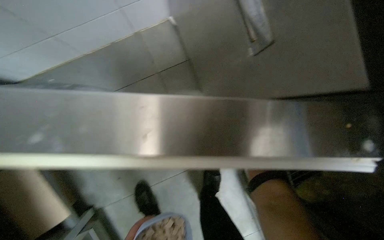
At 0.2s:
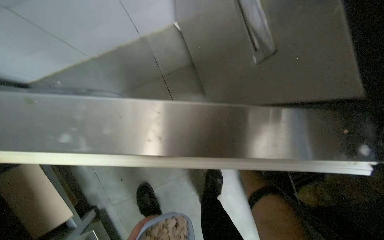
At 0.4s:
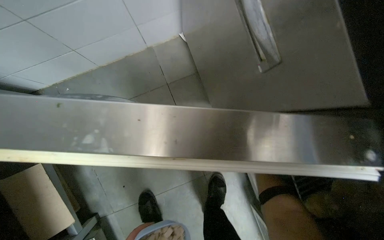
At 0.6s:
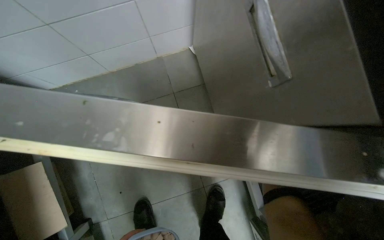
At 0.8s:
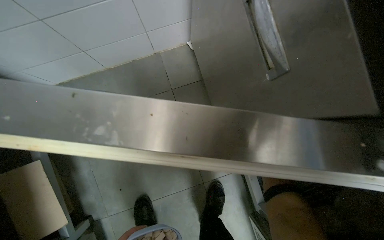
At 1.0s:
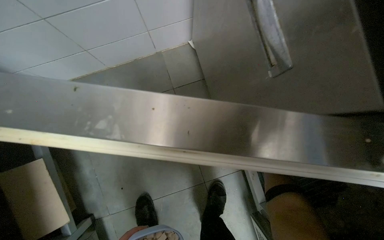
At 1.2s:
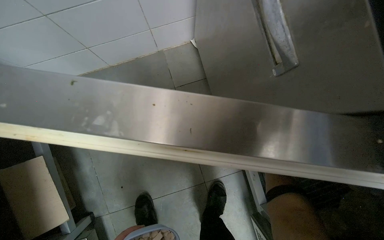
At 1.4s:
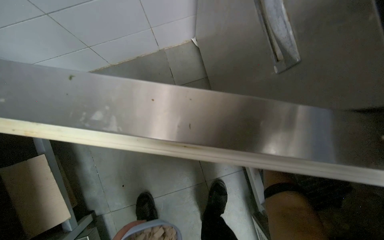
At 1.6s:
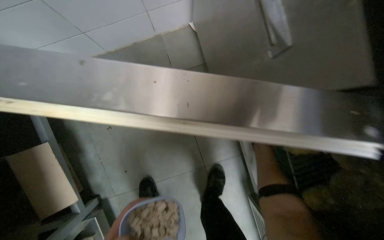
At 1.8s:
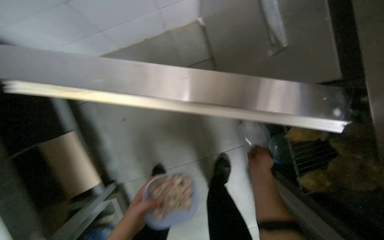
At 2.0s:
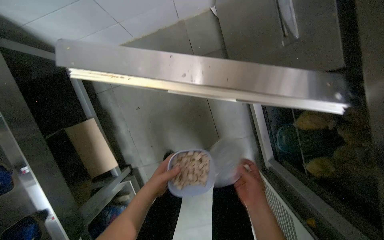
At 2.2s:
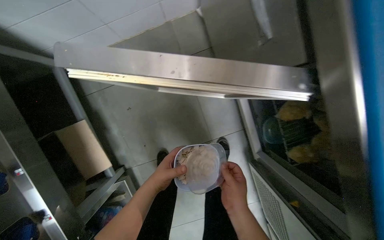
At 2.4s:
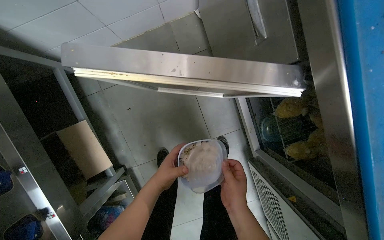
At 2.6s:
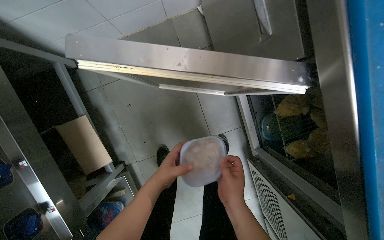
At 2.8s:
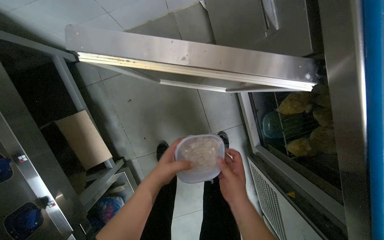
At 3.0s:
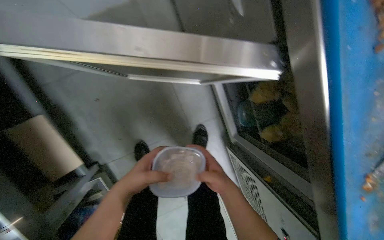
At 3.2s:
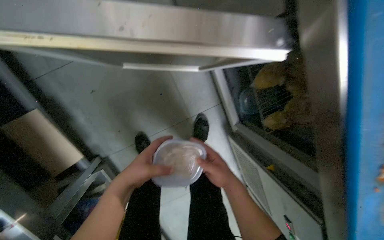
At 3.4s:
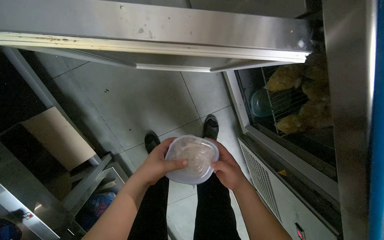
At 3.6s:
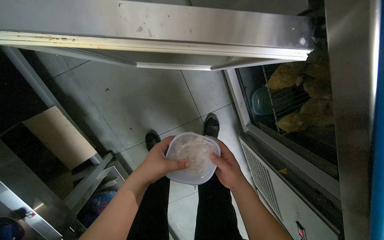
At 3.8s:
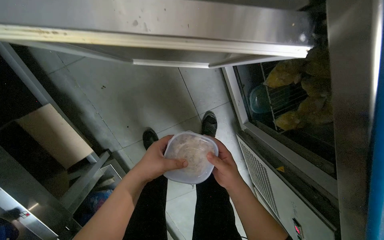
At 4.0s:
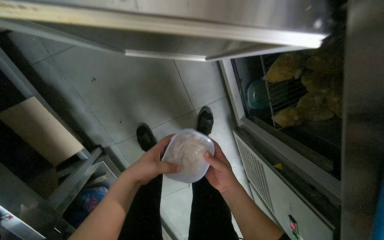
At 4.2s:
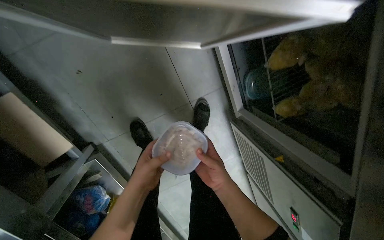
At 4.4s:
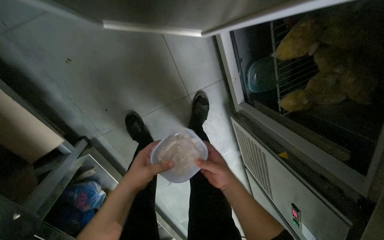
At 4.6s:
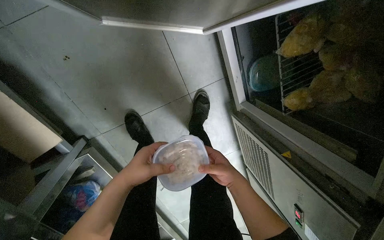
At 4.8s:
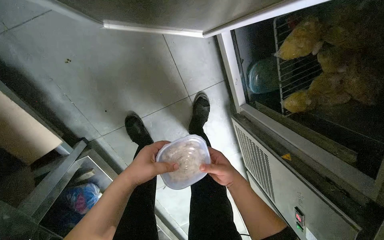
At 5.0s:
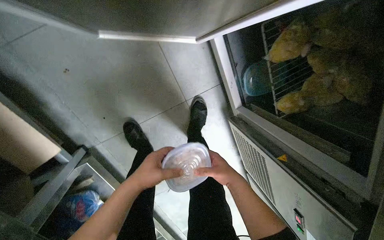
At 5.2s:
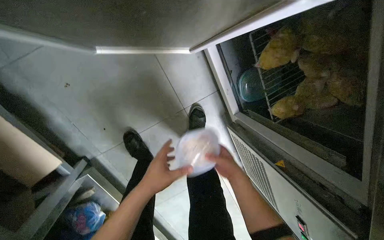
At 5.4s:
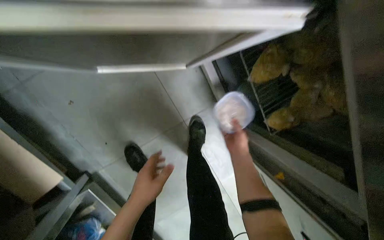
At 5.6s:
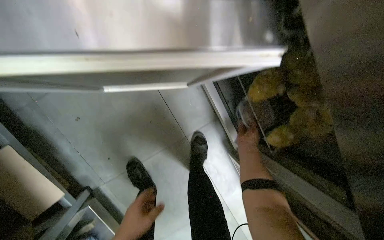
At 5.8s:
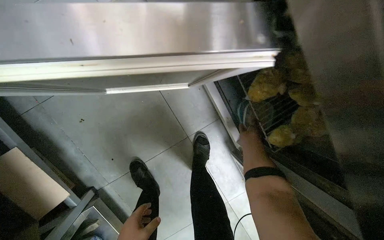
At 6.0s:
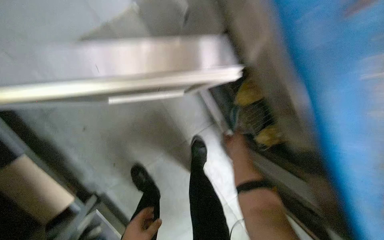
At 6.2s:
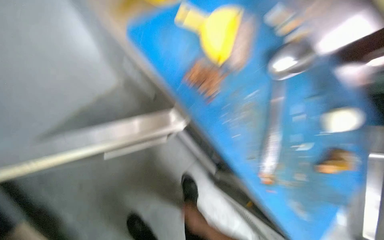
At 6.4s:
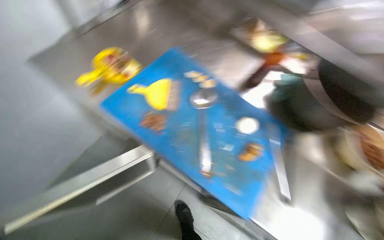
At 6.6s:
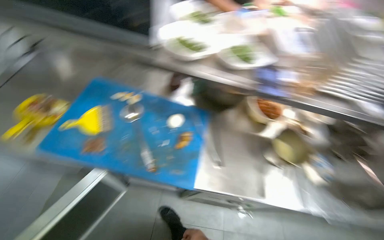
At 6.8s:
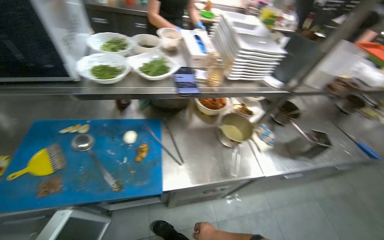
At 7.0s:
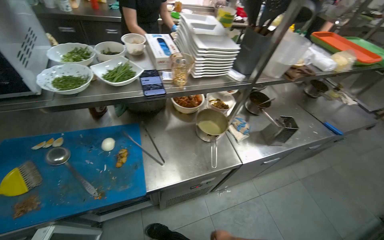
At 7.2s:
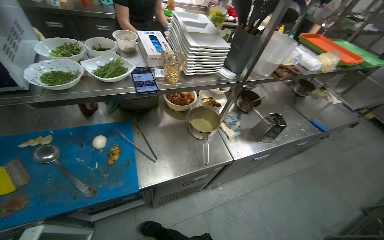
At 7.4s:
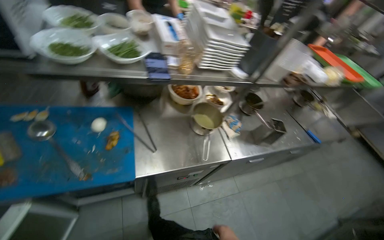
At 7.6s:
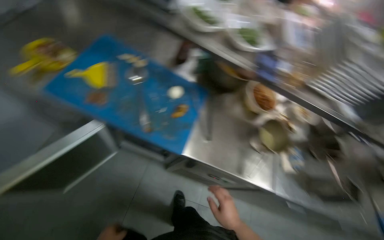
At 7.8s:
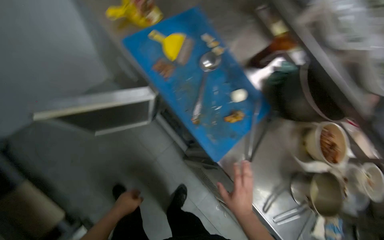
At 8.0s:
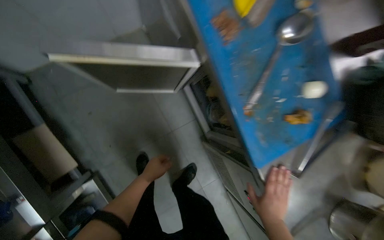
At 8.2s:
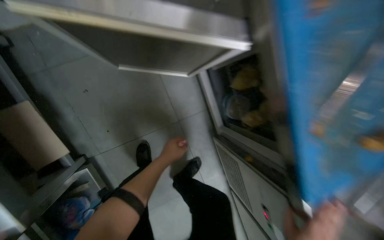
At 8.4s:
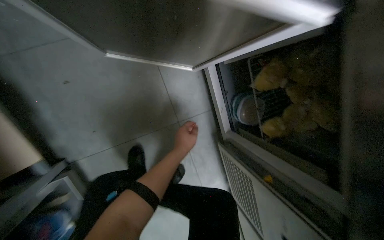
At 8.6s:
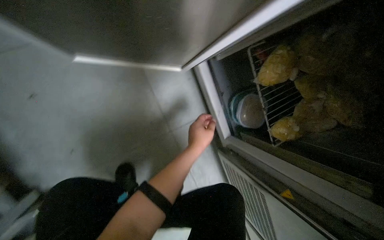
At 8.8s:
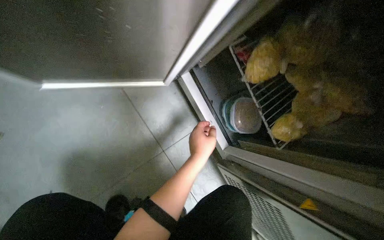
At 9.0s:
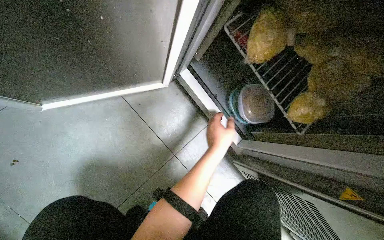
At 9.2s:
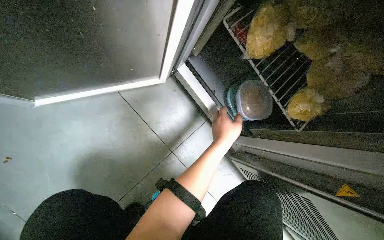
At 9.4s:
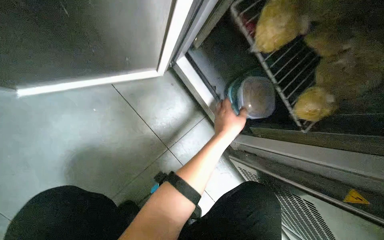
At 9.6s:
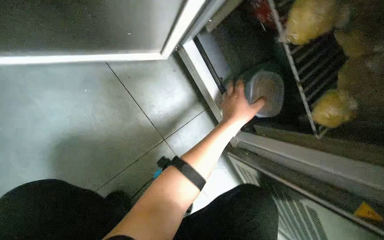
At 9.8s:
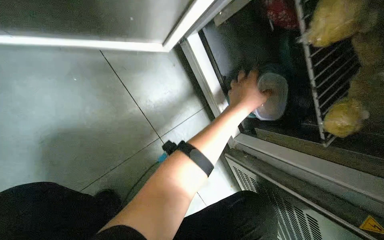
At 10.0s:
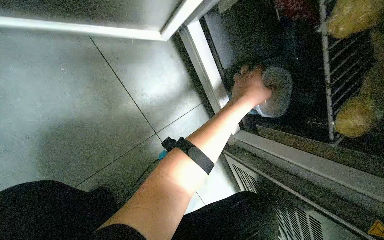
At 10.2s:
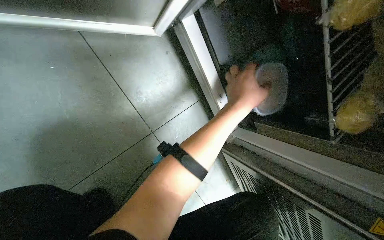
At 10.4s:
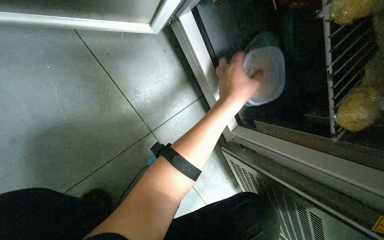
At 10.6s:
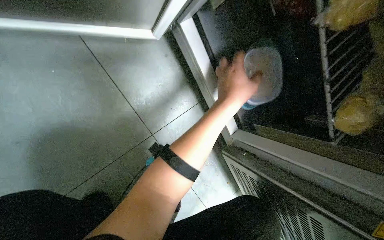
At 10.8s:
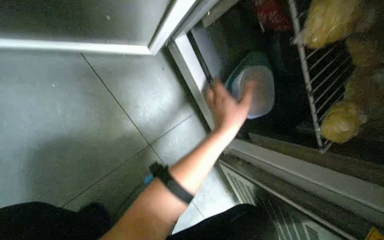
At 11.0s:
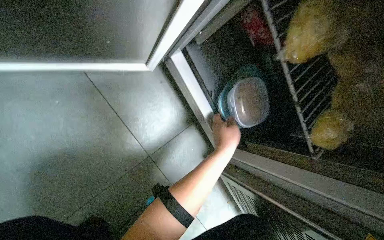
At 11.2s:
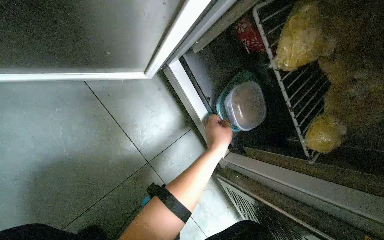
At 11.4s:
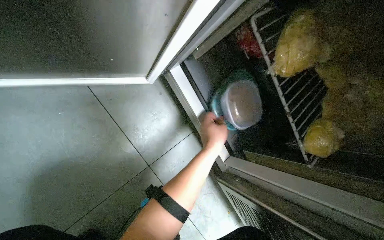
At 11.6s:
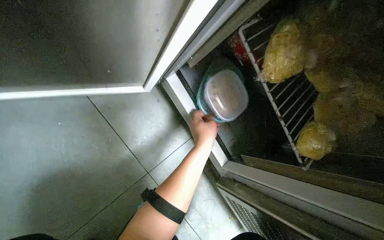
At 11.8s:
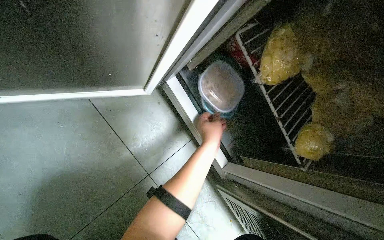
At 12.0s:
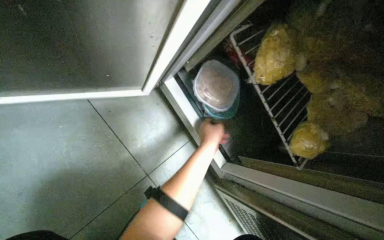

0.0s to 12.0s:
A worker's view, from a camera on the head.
Job: cooking food.
The whole recording: Adding ingredients to pan for cooking. The worker adds various ingredients from containers and bags into a pan on the stove for cooking.
3.0s to 4.4s: The view tilts about 15 degrees downward.
4.4s to 6.0s: The camera pitches upward, by roughly 15 degrees. The right hand goes roughly 30 cm up the picture, to the right and farther from the camera.
6.0s to 7.6s: The wearer moves roughly 50 cm. The wearer's head swings roughly 35 degrees to the right. The camera pitches upward, by about 25 degrees.
7.6s to 9.0s: The wearer moves roughly 80 cm. The wearer's head swings approximately 30 degrees to the left. The view tilts approximately 15 degrees downward.
9.0s to 10.4s: The left hand heads up the picture, covering roughly 10 cm.
10.4s to 12.0s: The wearer looks roughly 15 degrees further upward.

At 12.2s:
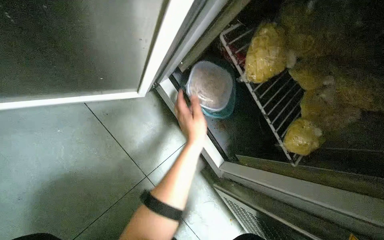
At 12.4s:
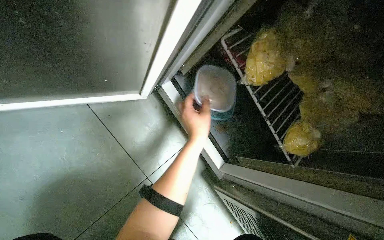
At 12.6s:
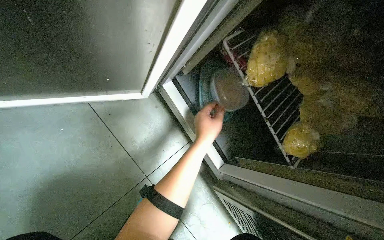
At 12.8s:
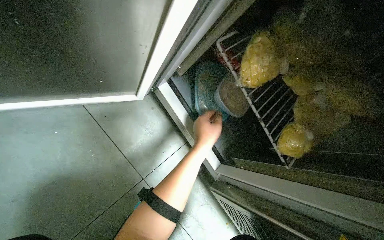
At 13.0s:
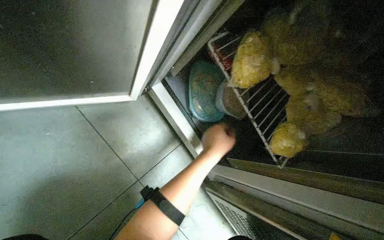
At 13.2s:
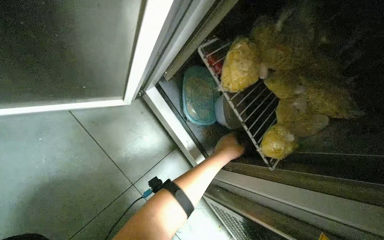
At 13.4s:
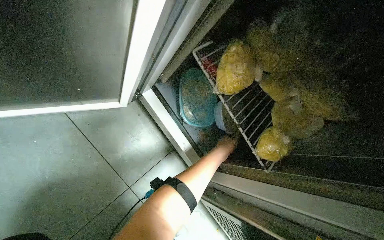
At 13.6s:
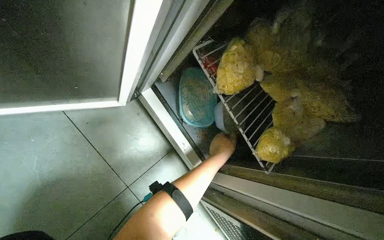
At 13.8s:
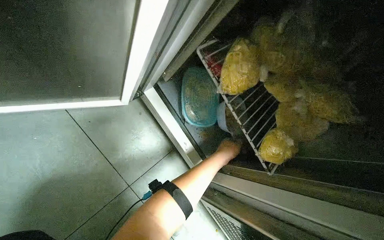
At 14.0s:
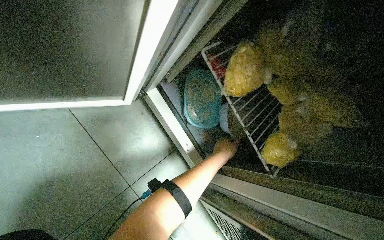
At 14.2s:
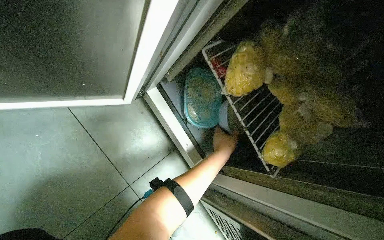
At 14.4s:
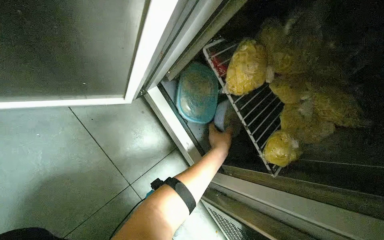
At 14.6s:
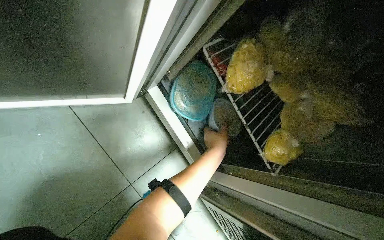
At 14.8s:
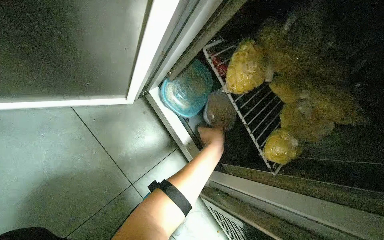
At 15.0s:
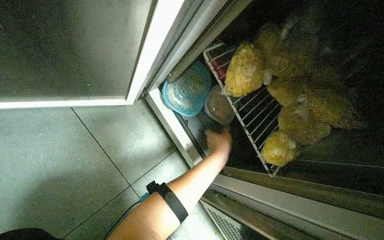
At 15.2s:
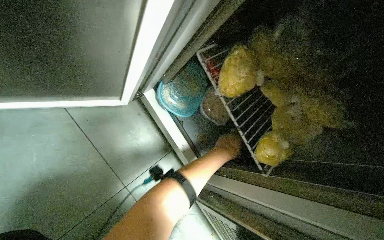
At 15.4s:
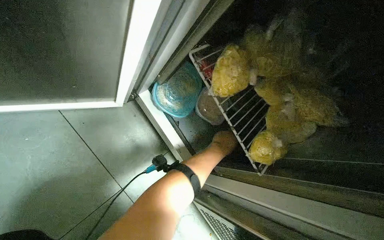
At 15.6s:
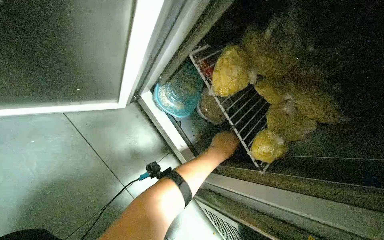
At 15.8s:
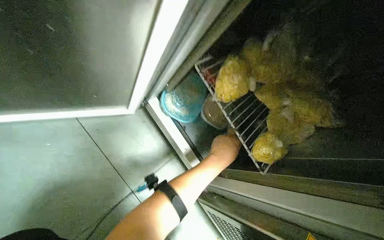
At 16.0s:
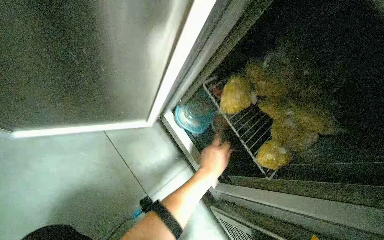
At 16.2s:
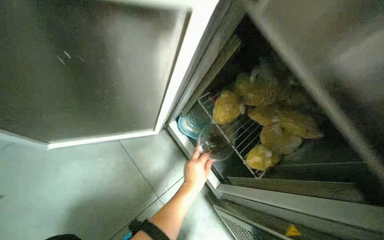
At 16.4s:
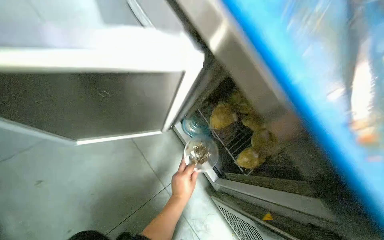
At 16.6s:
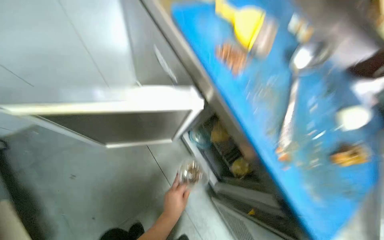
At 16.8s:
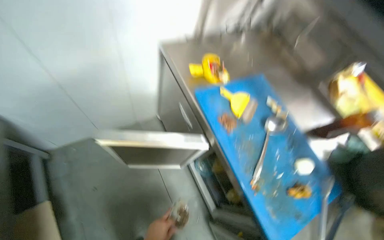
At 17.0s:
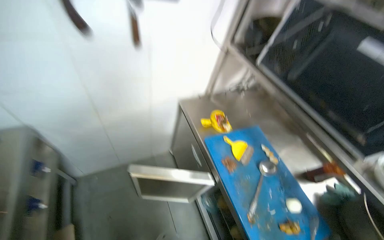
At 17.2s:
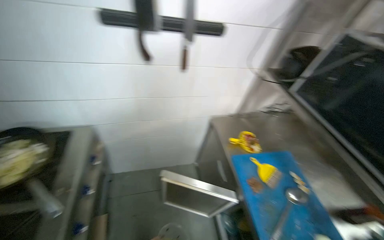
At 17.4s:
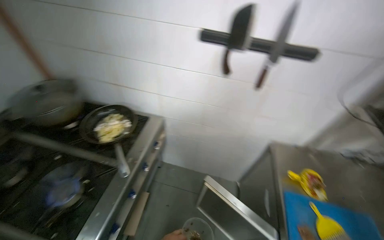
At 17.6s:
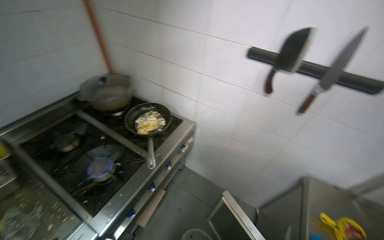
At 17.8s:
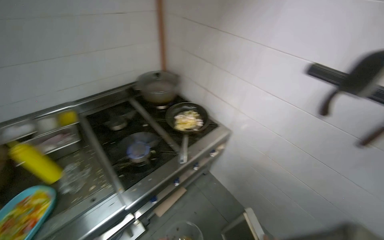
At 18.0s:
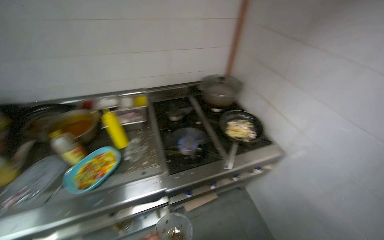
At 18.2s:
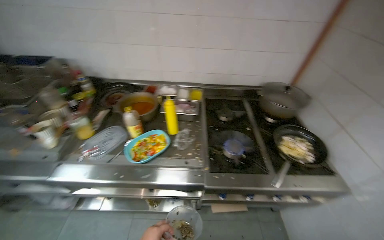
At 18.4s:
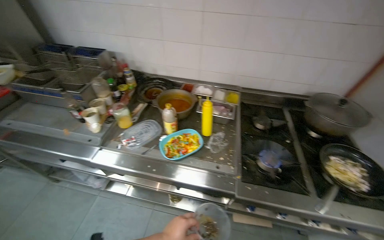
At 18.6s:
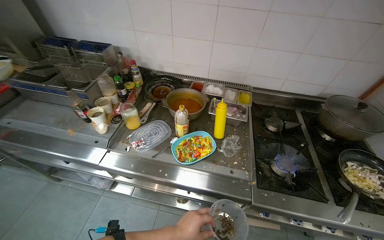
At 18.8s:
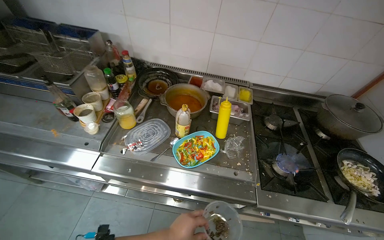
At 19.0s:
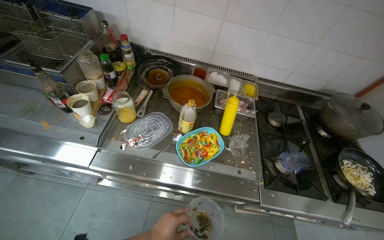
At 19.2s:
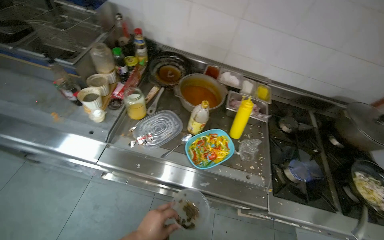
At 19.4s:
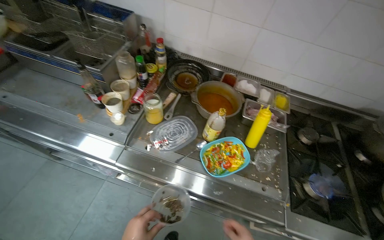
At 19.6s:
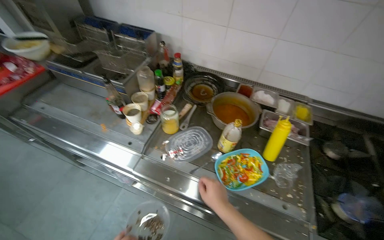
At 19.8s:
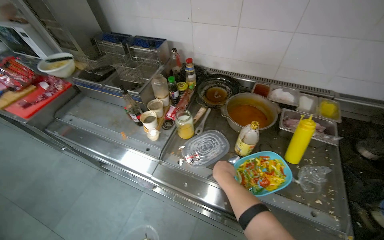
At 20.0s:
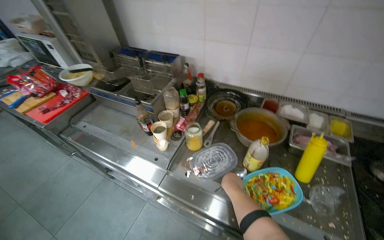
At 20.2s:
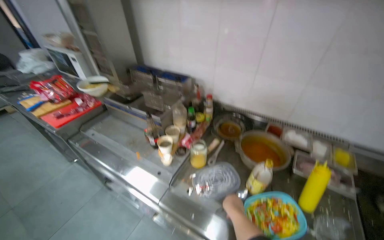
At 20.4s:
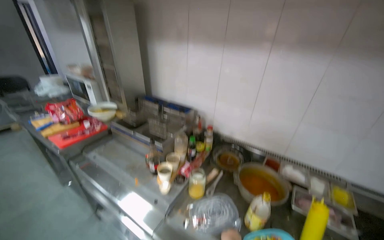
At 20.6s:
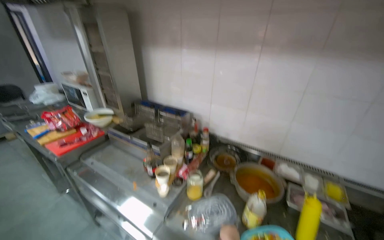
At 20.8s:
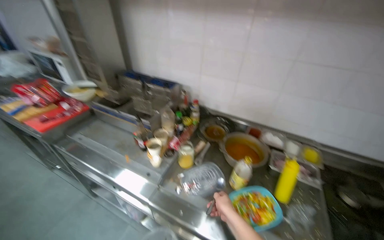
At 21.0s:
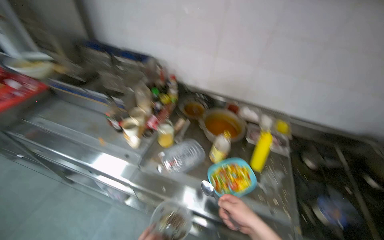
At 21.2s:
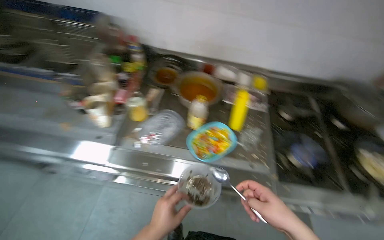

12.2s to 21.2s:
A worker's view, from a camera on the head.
Job: cooking food.
The whole recording: Adding ingredients to pan for cooking. The worker adds various ingredients from containers and bags into a pan on the stove for cooking.
12.2s to 13.8s: The left hand moves to the right and farther from the camera, some 15 cm.
15.2s to 16.6s: The head travels some 40 cm. The view pans to the left by some 15 degrees.
16.6s to 18.2s: The wearer moves roughly 60 cm. The head turns to the left by some 125 degrees. The view tips upward by approximately 35 degrees.
18.2s to 19.8s: The camera travels approximately 50 cm. The wearer looks approximately 20 degrees further to the left.
19.8s to 21.2s: The camera sweeps to the right, by some 15 degrees.
